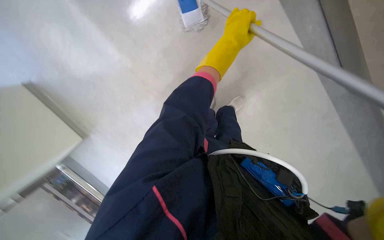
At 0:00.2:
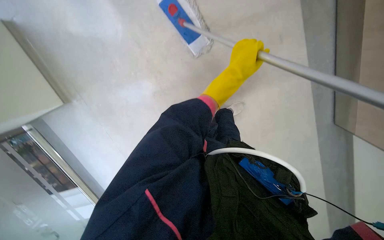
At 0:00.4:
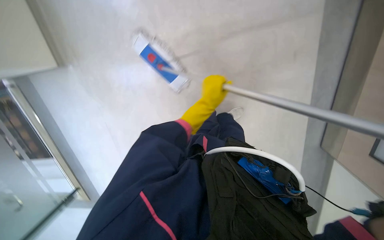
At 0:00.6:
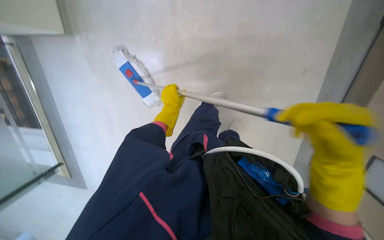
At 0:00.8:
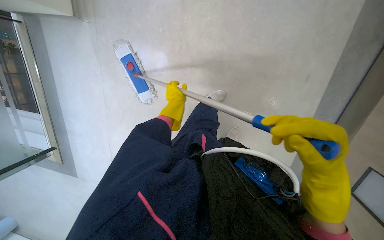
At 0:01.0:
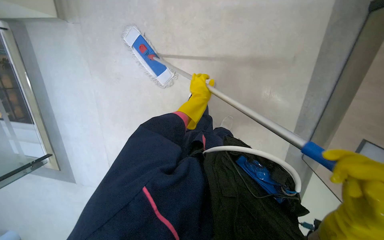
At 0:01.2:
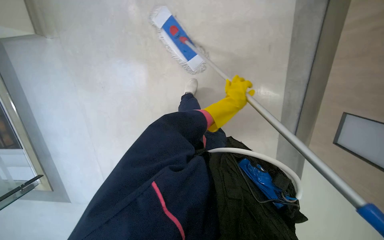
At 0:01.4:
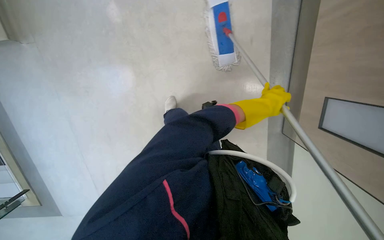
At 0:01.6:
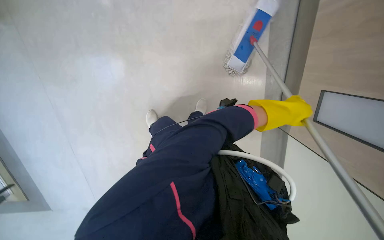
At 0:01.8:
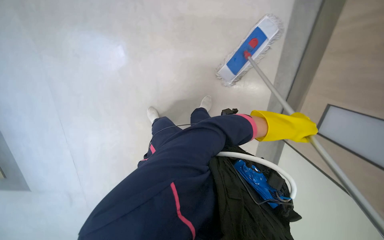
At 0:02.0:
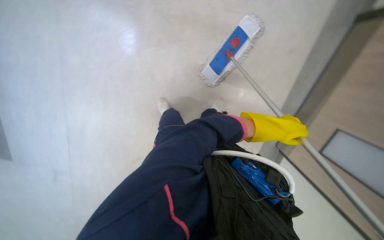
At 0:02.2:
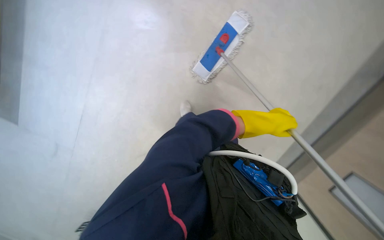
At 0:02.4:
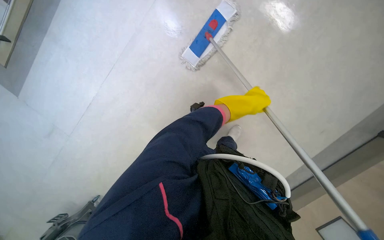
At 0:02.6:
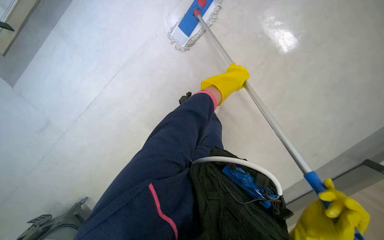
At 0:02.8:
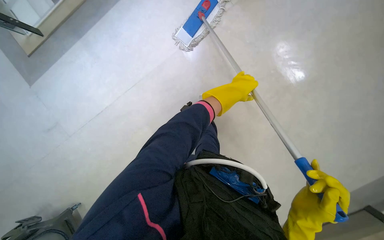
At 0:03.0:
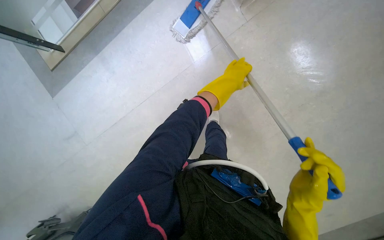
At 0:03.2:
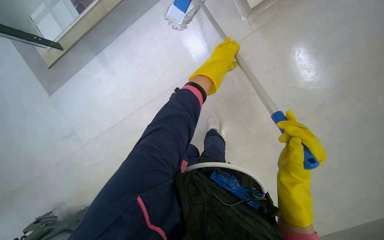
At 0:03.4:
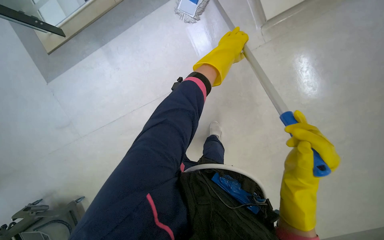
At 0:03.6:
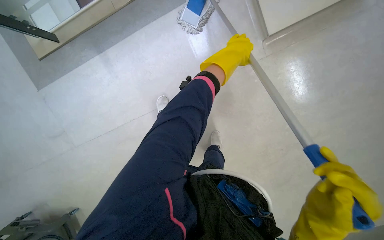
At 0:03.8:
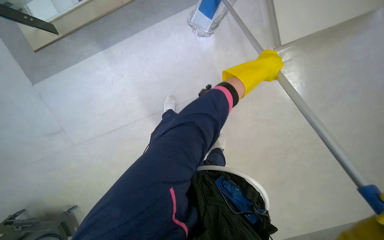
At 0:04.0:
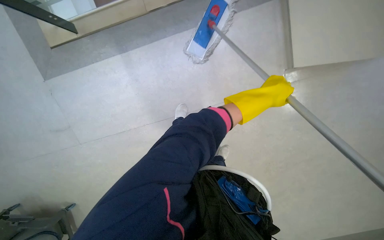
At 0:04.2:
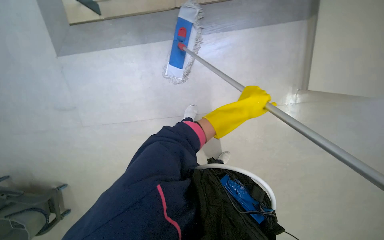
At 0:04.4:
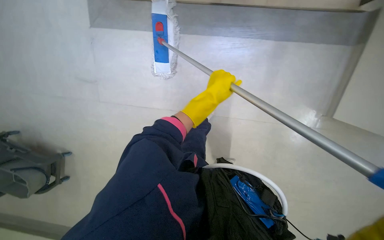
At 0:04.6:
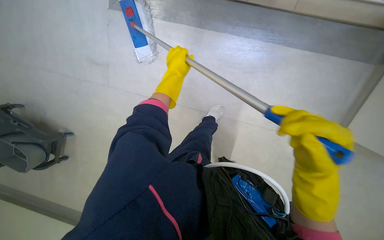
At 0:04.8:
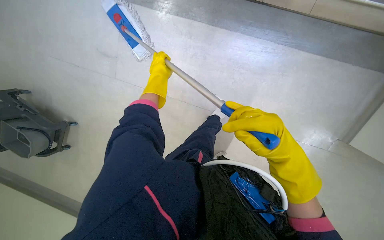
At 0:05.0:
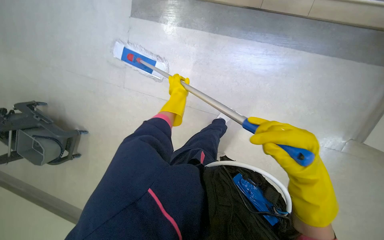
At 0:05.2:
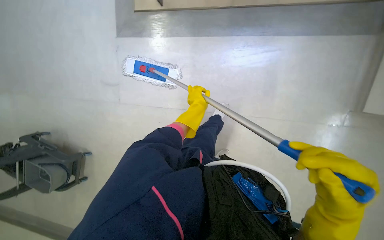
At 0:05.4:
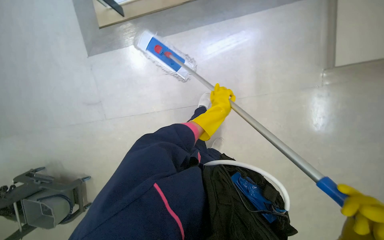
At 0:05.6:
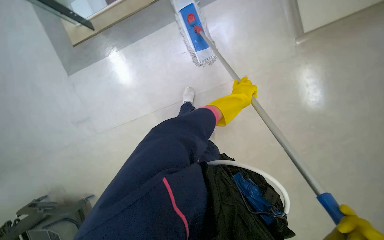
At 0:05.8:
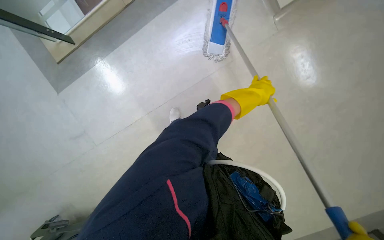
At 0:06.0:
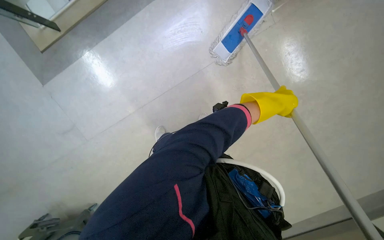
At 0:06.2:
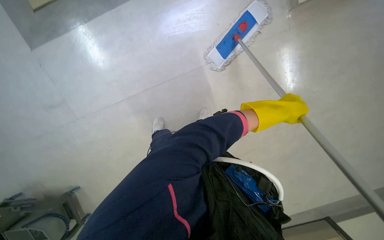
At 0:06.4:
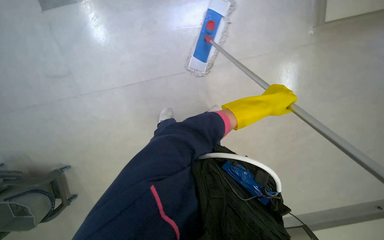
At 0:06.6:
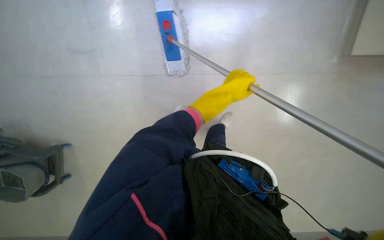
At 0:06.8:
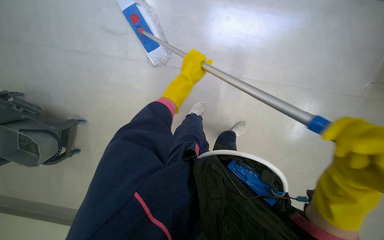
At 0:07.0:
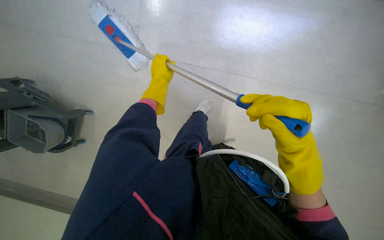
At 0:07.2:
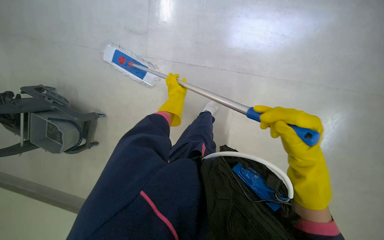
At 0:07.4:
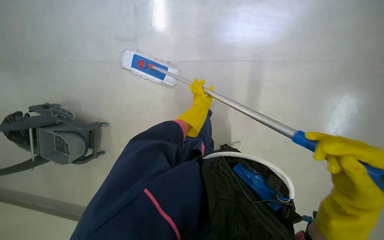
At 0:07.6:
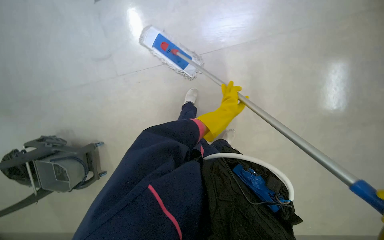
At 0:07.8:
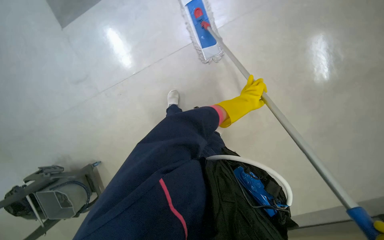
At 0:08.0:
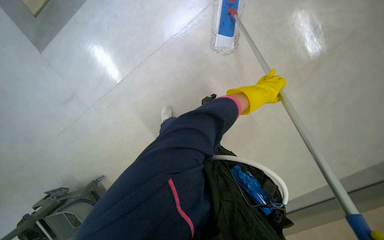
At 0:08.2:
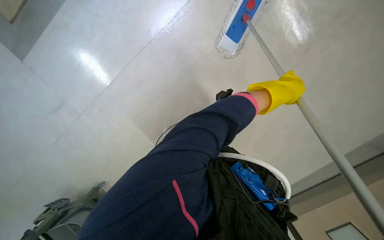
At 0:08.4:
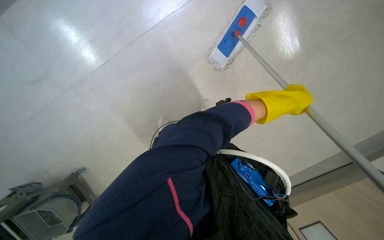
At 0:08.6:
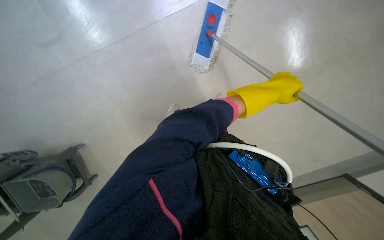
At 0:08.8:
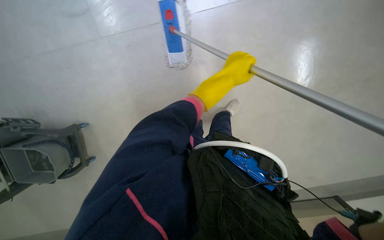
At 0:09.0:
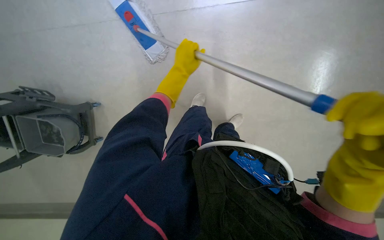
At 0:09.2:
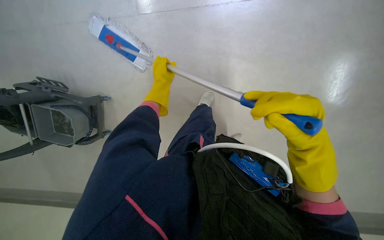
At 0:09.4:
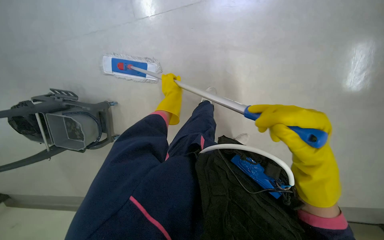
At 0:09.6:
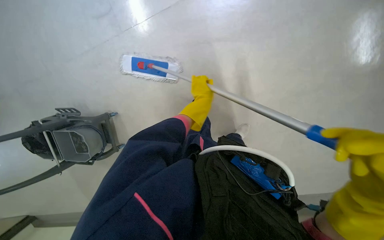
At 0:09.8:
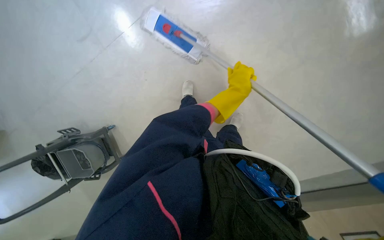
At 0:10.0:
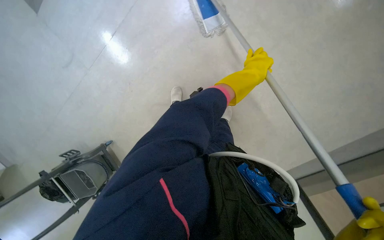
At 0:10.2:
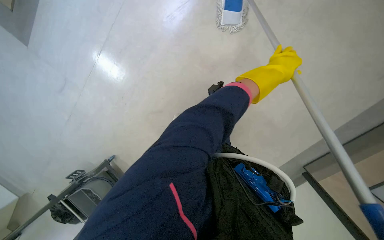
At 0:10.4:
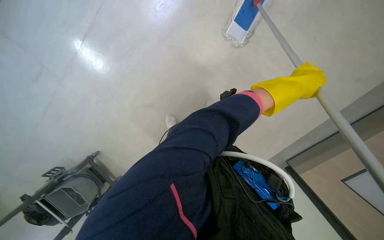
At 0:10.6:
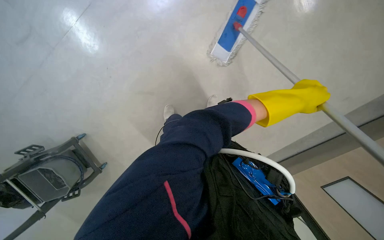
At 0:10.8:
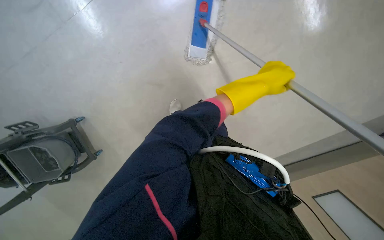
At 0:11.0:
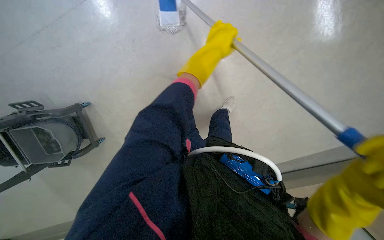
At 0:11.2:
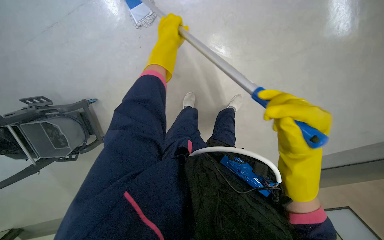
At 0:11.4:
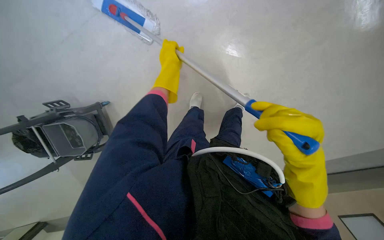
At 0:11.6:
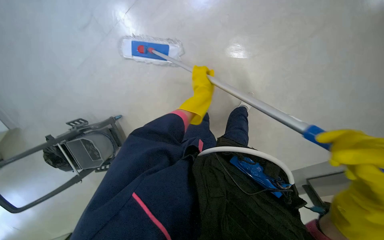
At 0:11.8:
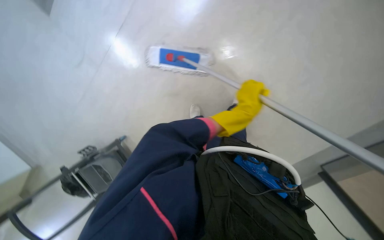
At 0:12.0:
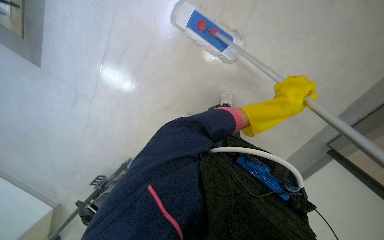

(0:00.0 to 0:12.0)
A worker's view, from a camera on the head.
Job: mopping floor.
The whole recording: Mopping floor with flat mop. The worker mops the floor using a flat mop.
0:00.0 - 0:01.6: The left hand heads down the picture and to the right, covering about 20 cm.
0:04.4 - 0:06.0: The scene turns approximately 60 degrees counterclockwise in the picture.
0:06.0 - 0:07.6: The camera is carried to the right, some 60 cm. The view swings about 20 degrees to the left.
0:07.6 - 0:09.0: Everything in view rotates about 35 degrees counterclockwise. The left hand travels up the picture by some 25 cm.
0:09.0 - 0:10.4: The left hand moves to the right, some 30 cm.
0:10.4 - 0:12.0: The head travels approximately 60 cm. The camera sweeps to the left, by roughly 20 degrees.

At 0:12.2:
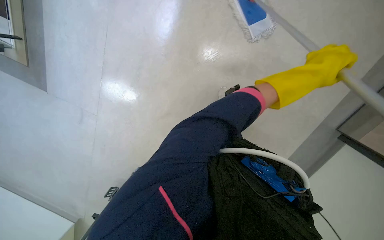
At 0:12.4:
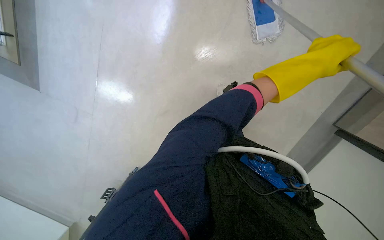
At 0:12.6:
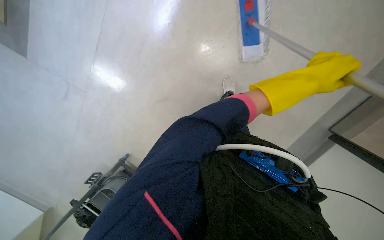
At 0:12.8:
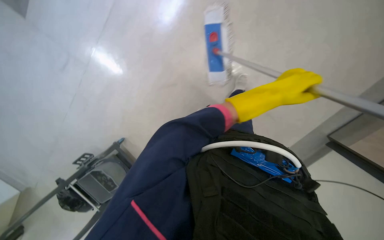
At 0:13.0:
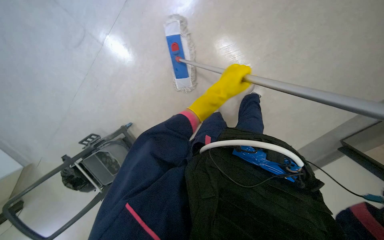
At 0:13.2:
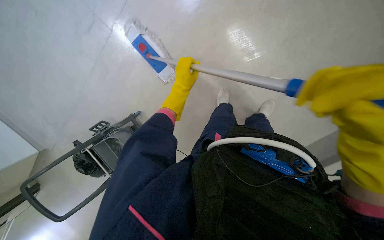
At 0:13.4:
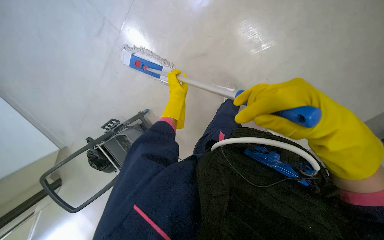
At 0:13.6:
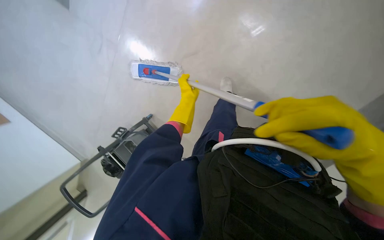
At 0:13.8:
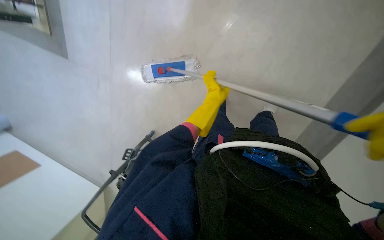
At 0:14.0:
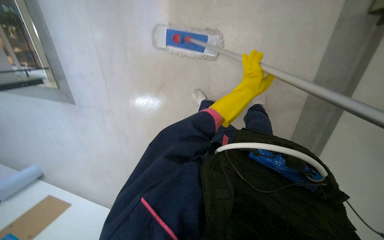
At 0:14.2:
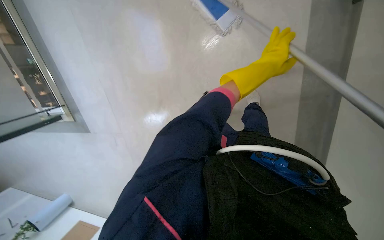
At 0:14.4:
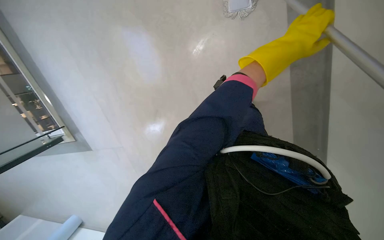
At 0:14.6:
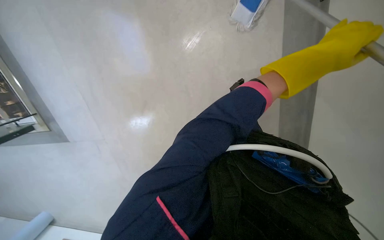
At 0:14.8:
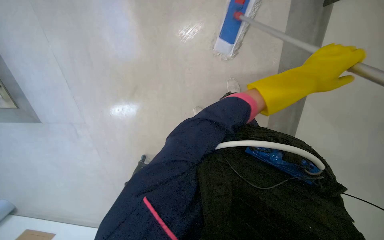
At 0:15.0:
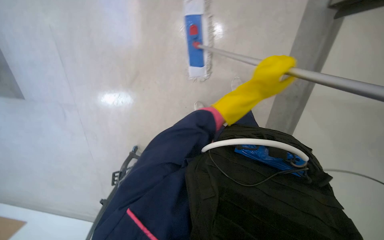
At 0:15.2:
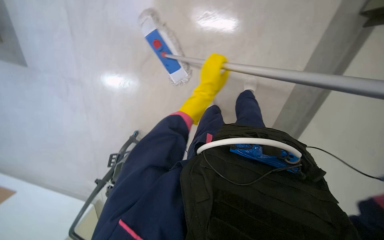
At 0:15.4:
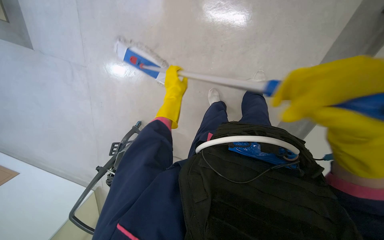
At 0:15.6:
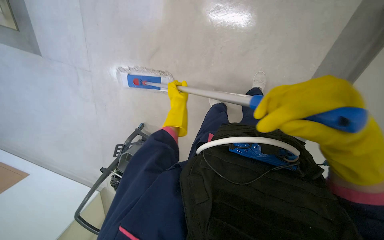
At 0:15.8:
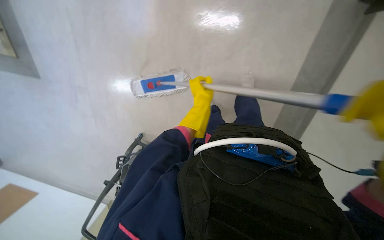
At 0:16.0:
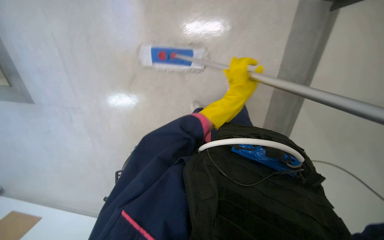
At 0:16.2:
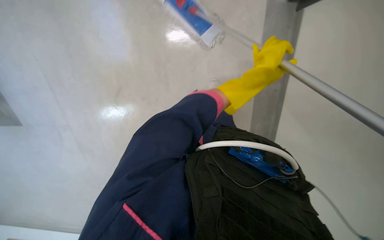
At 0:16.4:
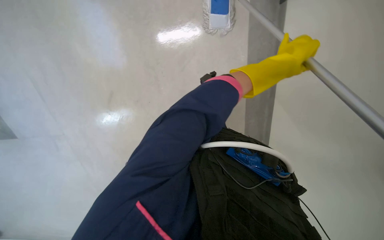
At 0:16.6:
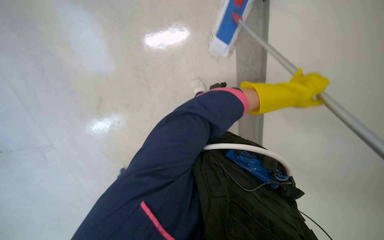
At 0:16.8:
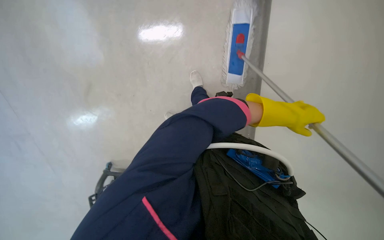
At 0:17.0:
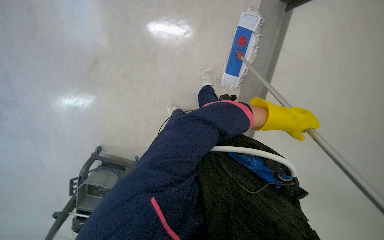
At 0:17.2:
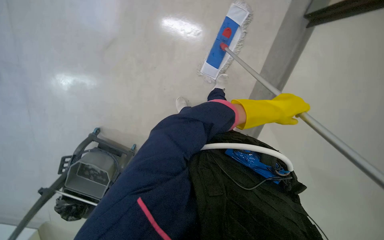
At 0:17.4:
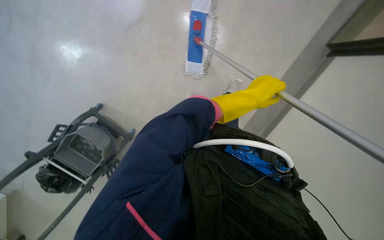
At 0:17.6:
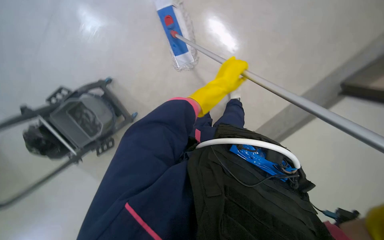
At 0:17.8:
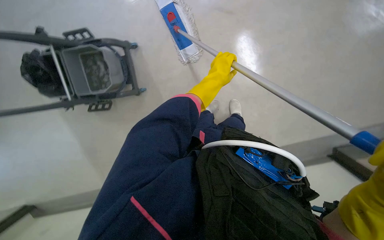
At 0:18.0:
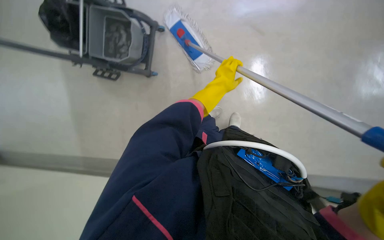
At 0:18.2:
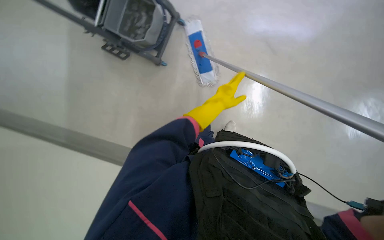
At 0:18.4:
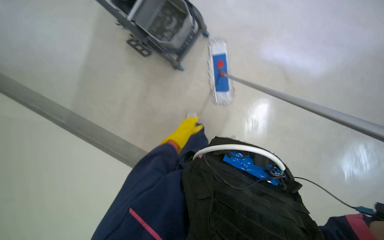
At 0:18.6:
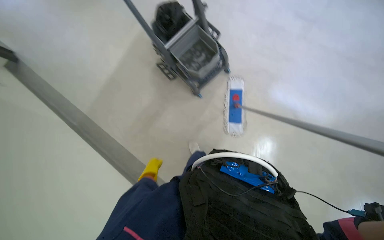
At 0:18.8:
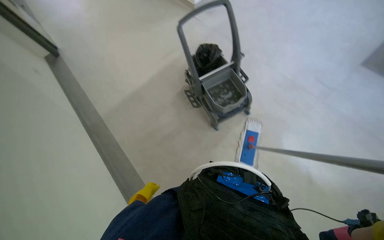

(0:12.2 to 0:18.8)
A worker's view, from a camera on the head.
Job: mopping floor.
The whole recording: Mopping floor with flat mop. The worker mops the floor using a flat mop.
0:12.2 - 0:13.8: The left hand moves to the left and farther from the camera, approximately 35 cm.
0:13.8 - 0:15.4: The view pans to the right by about 15 degrees. The camera pitches upward, by roughly 10 degrees.
0:15.4 - 0:17.2: The left hand heads to the right, covering roughly 25 cm.
0:17.2 - 0:18.8: The view tilts about 20 degrees upward. The scene turns approximately 75 degrees clockwise in the picture.
